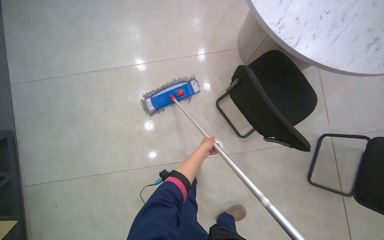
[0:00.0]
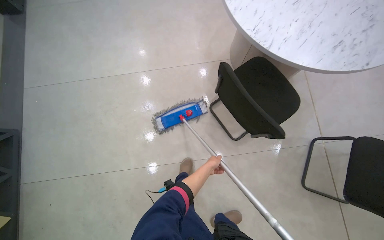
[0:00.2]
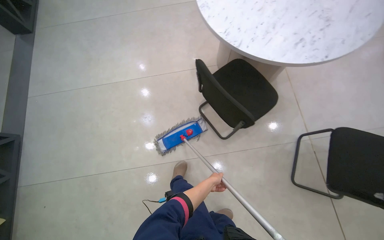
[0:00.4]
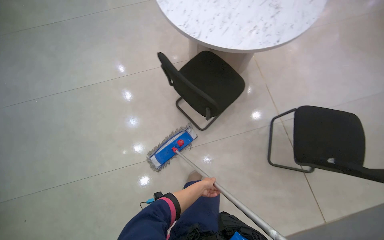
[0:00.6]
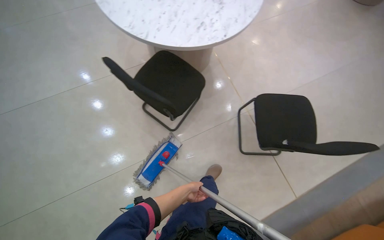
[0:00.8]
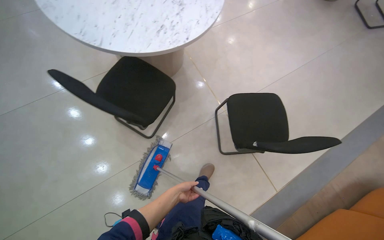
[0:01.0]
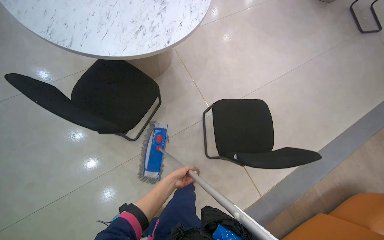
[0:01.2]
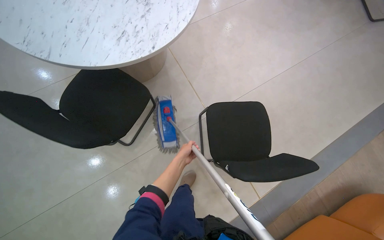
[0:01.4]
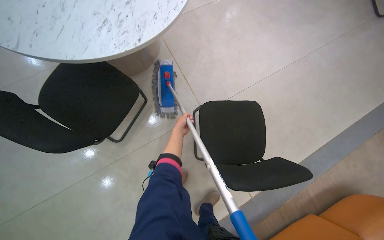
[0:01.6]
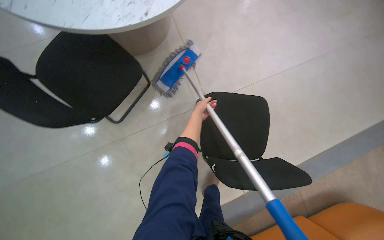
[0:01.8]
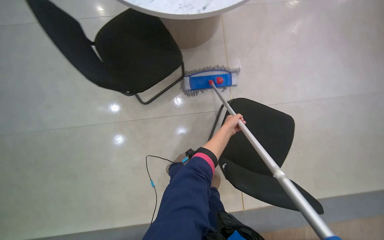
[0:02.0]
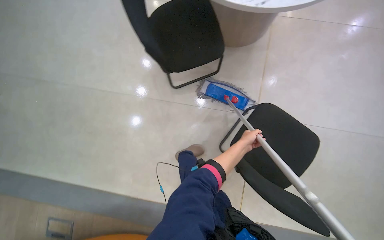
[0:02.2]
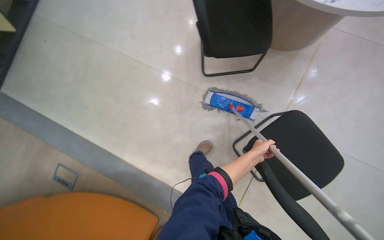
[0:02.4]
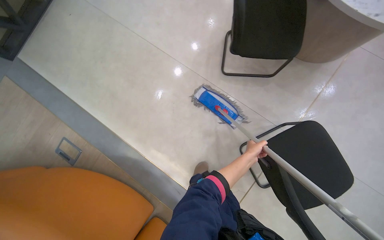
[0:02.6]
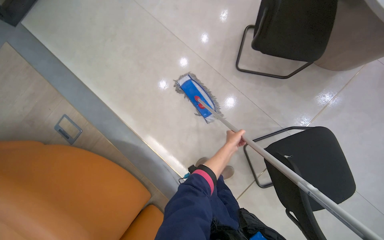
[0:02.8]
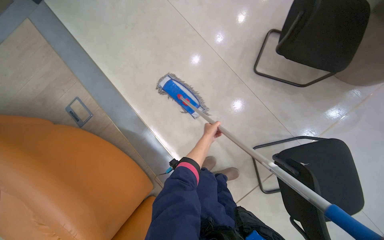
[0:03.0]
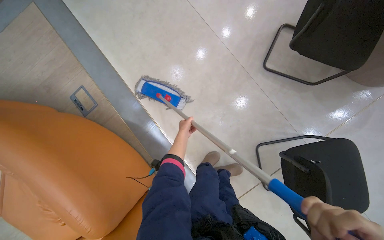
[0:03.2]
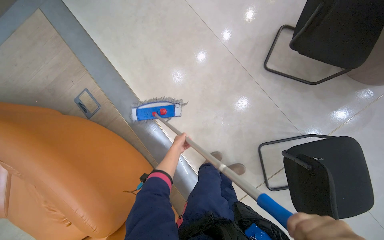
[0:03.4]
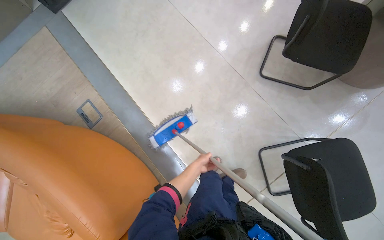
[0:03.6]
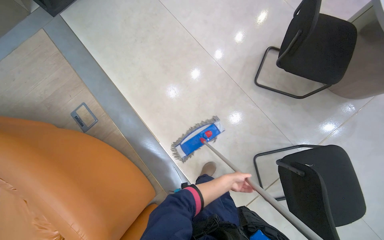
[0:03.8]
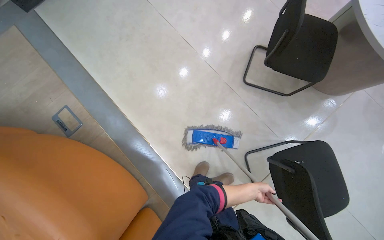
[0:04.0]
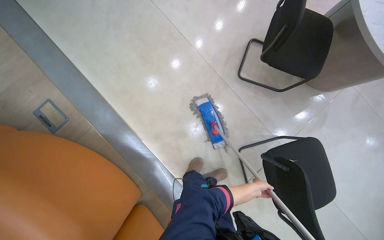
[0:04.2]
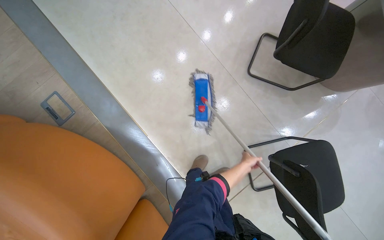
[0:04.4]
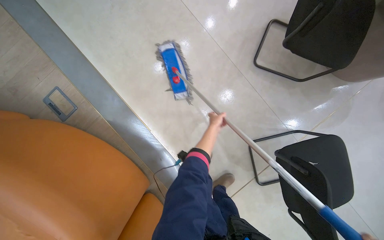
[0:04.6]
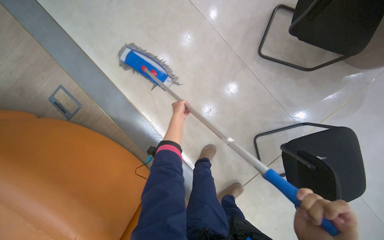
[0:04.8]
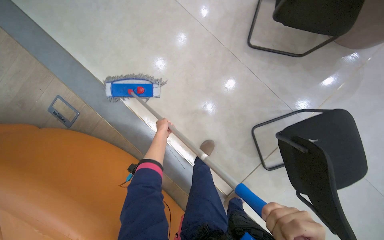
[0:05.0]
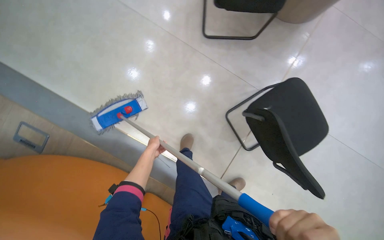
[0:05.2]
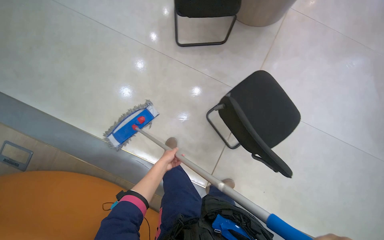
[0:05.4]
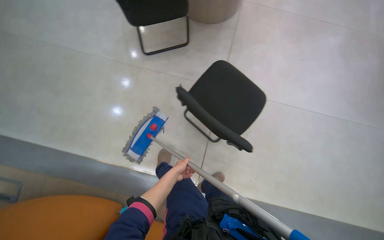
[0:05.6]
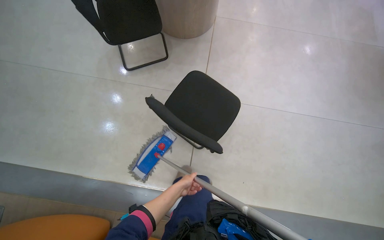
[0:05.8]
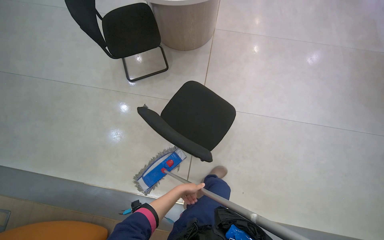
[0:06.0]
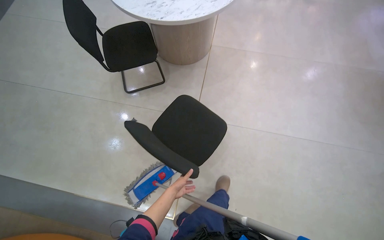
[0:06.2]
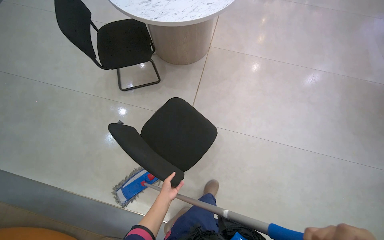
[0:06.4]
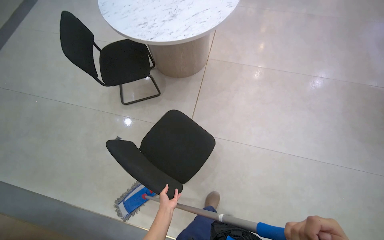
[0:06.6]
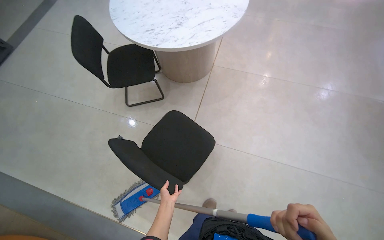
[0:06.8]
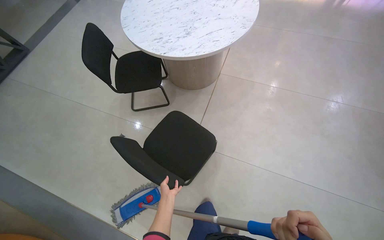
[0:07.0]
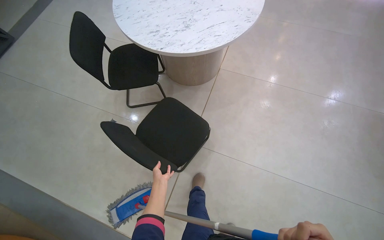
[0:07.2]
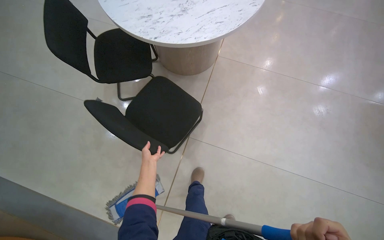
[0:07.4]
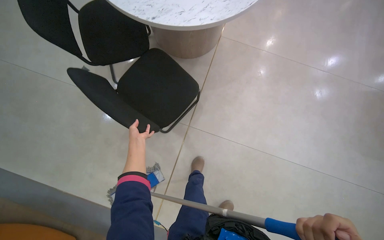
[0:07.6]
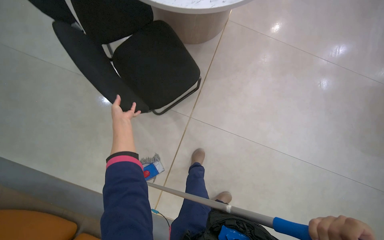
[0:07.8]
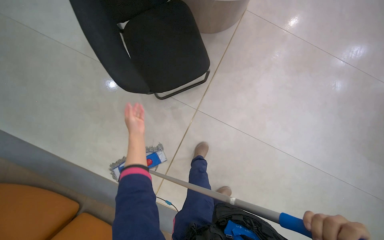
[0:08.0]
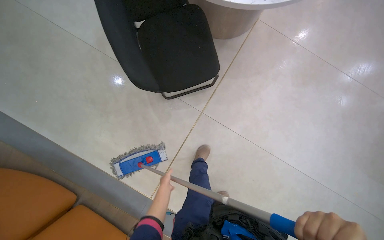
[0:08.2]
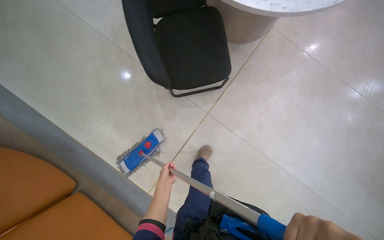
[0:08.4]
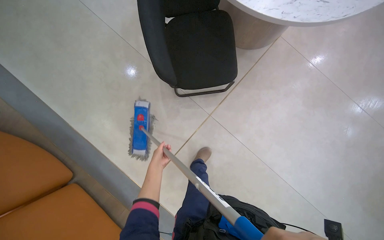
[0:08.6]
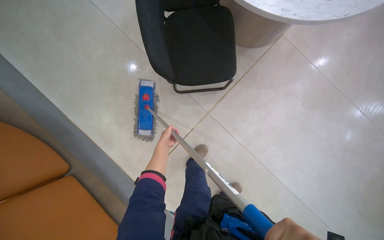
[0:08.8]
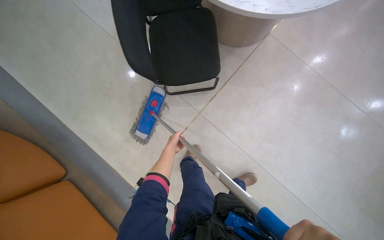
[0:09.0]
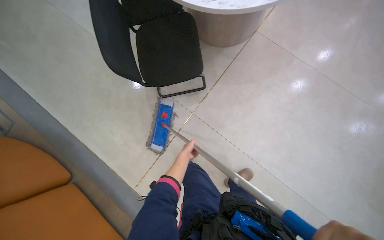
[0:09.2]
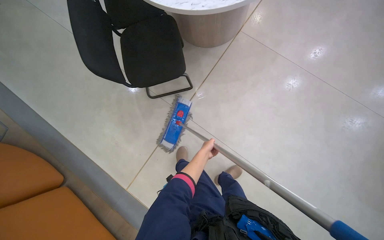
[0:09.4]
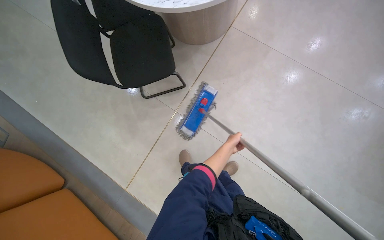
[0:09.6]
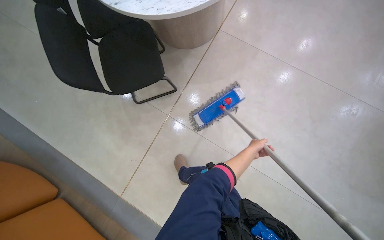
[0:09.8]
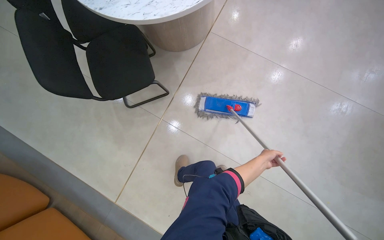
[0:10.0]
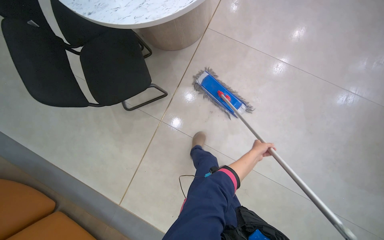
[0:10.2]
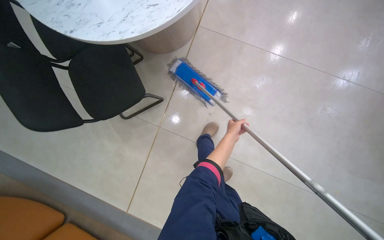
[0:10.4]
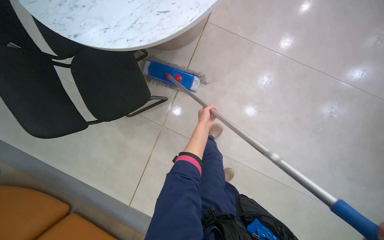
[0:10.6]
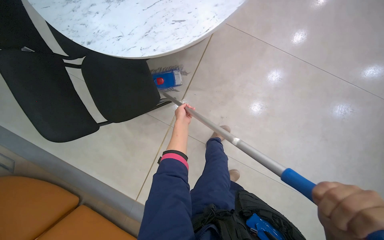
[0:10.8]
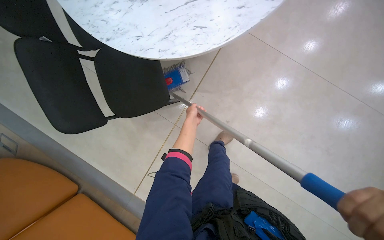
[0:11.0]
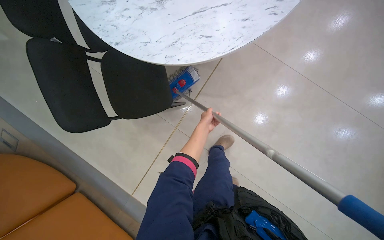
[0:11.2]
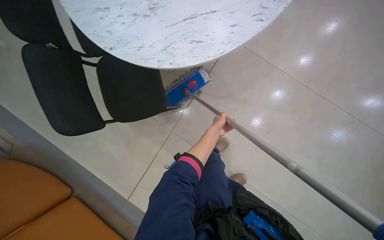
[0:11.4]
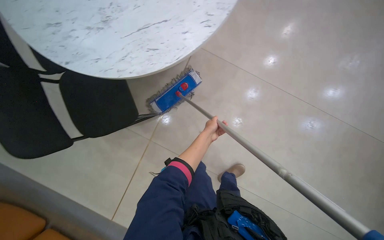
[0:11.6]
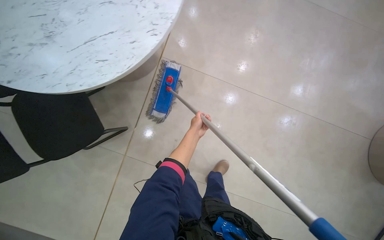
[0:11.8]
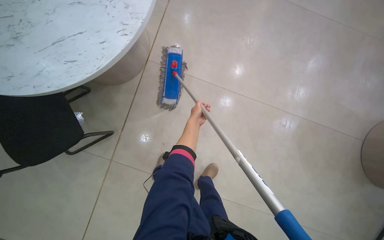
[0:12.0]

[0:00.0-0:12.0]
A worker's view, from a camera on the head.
Job: mopping floor.
The whole recording: Mopping tiled floor. The worker mops the tiled floor, moving chairs to clean underneath them.
0:00.0 to 0:01.6: The camera is carried to the right, roughly 90 cm. The wearer's head swings approximately 25 degrees to the right.
0:01.6 to 0:03.0: The scene turns roughly 45 degrees clockwise in the picture.
0:03.0 to 0:04.4: The left hand heads down the picture and to the right, covering roughly 15 cm.
0:04.4 to 0:06.0: The camera is carried approximately 60 cm. Everything in view rotates about 40 degrees counterclockwise.
0:06.0 to 0:07.6: The wearer moves some 40 cm.
0:09.0 to 0:10.4: The camera is carried to the right, some 50 cm.

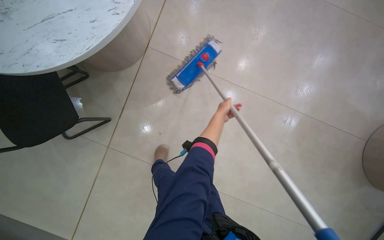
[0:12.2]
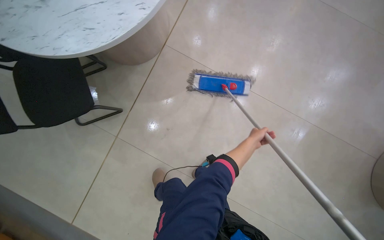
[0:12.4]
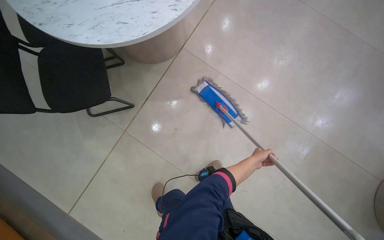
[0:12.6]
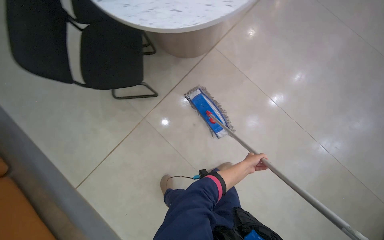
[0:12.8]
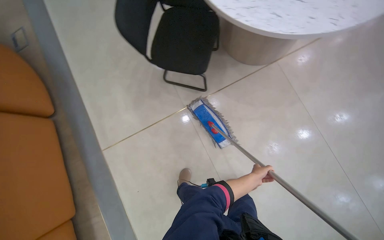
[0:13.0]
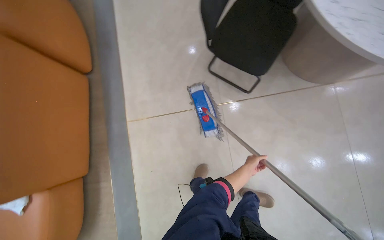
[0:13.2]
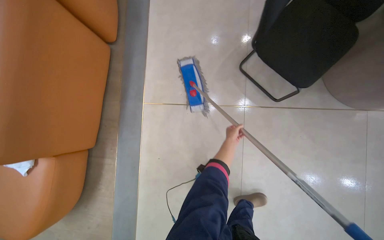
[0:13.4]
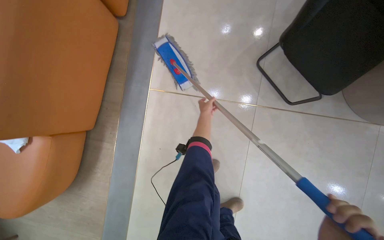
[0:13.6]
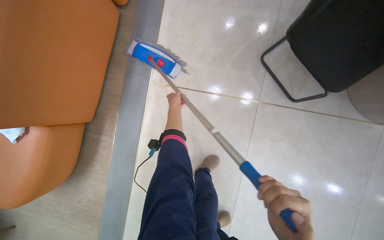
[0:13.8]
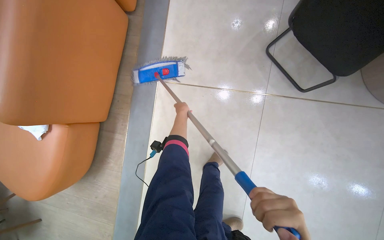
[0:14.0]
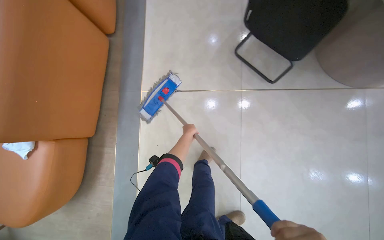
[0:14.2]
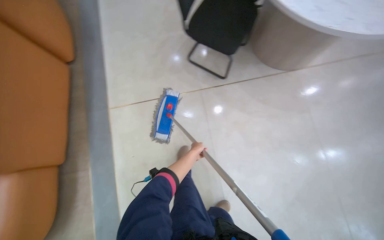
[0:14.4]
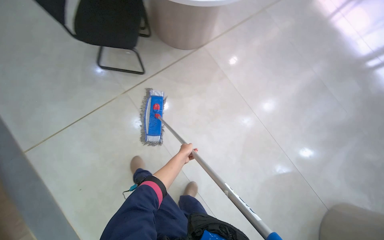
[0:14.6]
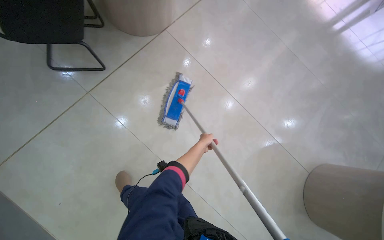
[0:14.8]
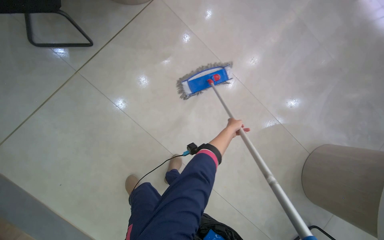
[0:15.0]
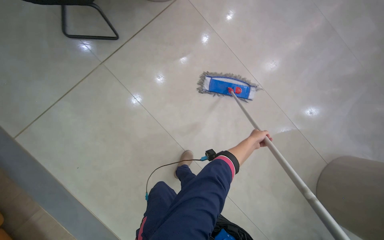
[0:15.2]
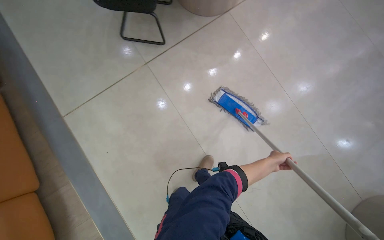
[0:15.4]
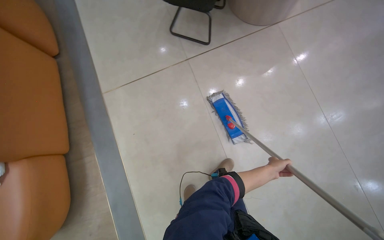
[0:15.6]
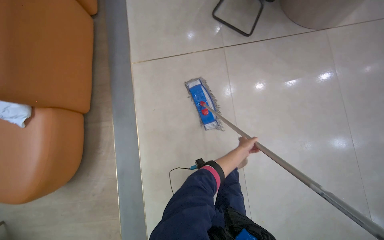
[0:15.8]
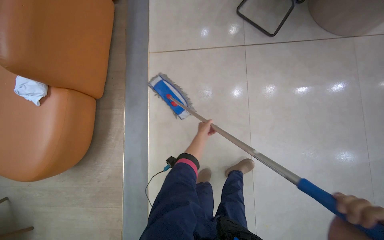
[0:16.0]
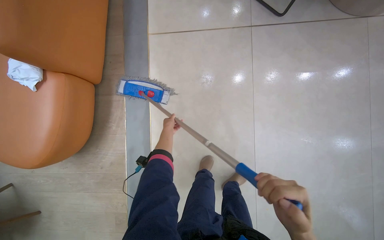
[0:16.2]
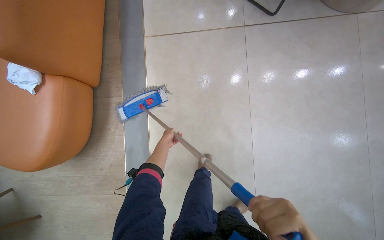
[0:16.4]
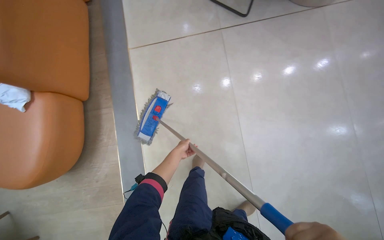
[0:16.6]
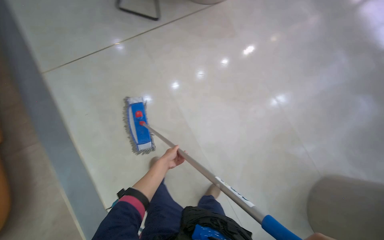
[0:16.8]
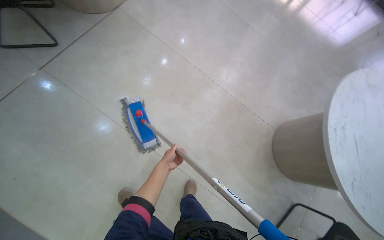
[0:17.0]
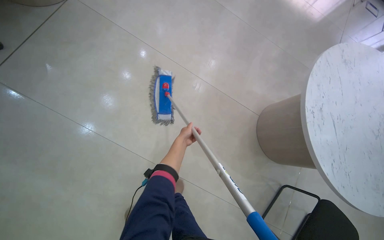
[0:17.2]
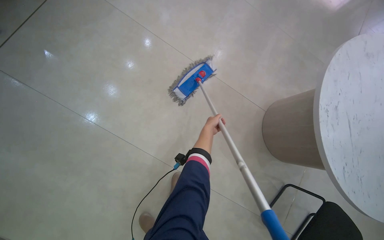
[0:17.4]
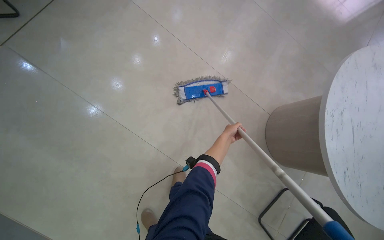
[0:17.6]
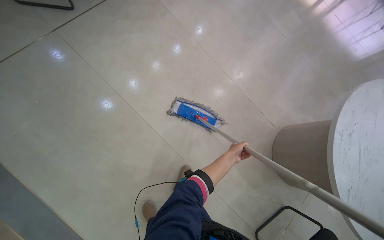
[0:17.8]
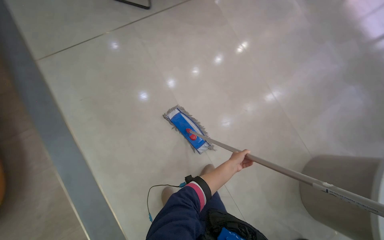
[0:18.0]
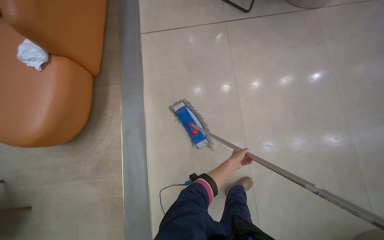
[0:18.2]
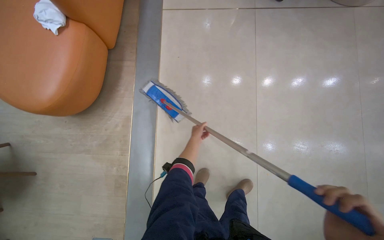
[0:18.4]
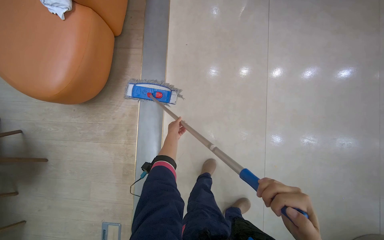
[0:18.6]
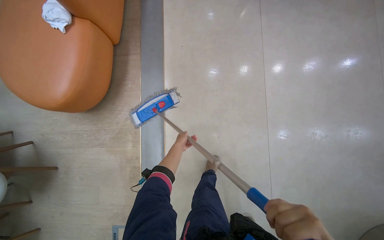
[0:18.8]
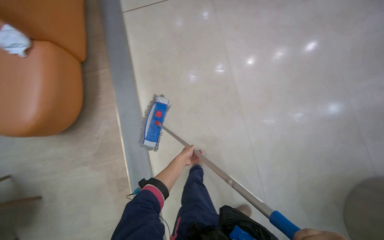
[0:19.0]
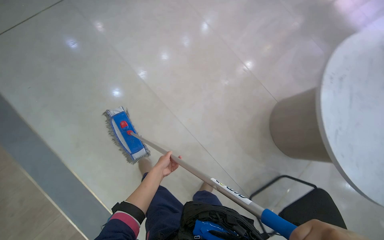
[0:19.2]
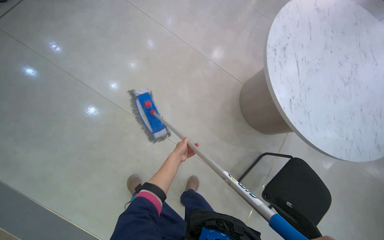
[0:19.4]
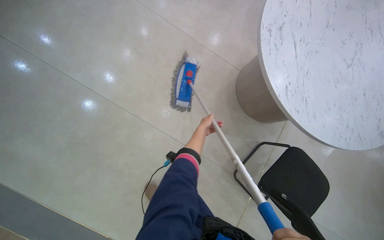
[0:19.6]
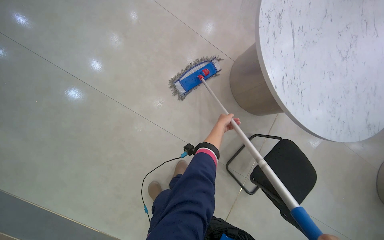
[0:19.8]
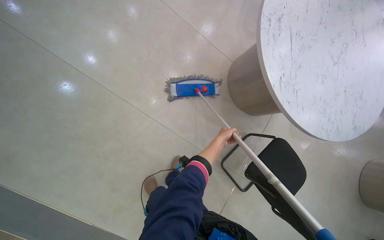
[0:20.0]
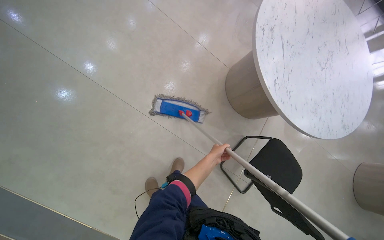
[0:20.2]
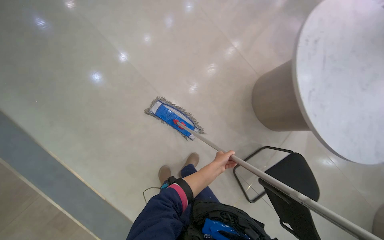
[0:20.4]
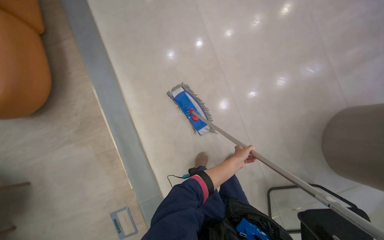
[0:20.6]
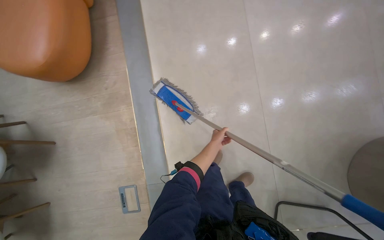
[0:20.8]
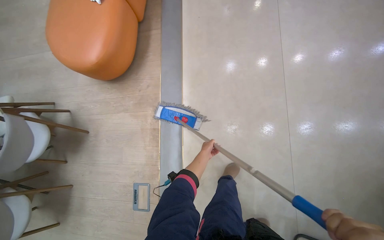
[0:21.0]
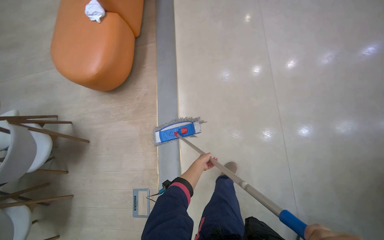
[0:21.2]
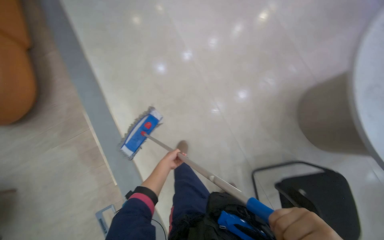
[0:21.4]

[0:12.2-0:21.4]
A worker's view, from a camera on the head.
Job: mopping floor.
The whole recording: Mopping tiled floor. The worker mops the tiled floor, moving chairs to clean underneath them.
0:13.8 to 0:15.2: The camera travels some 40 cm.
0:15.2 to 0:16.8: The head travels about 50 cm. The head rotates about 30 degrees to the left.
0:16.8 to 0:18.4: The wearer looks about 40 degrees further to the left.
0:19.8 to 0:21.4: The left hand moves to the left, down the picture and nearer to the camera, roughly 50 cm.
